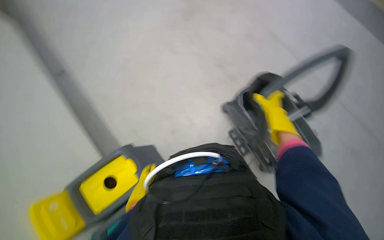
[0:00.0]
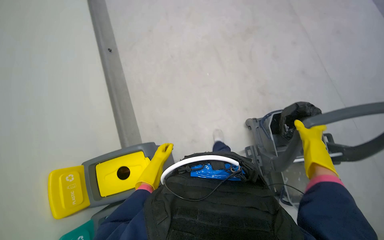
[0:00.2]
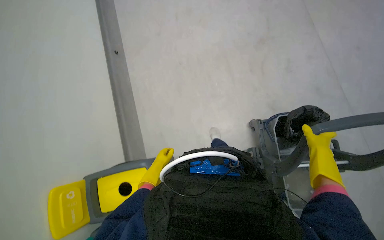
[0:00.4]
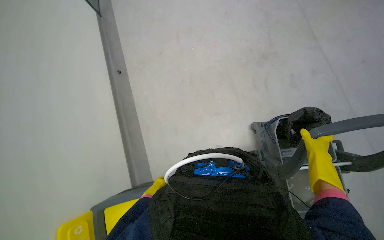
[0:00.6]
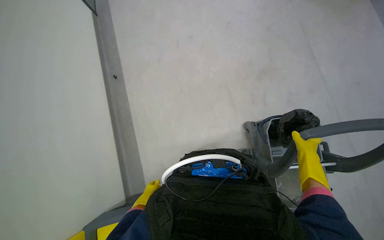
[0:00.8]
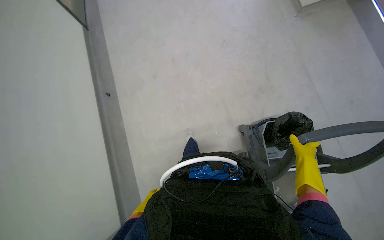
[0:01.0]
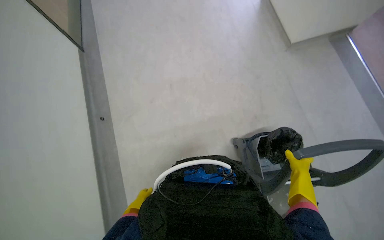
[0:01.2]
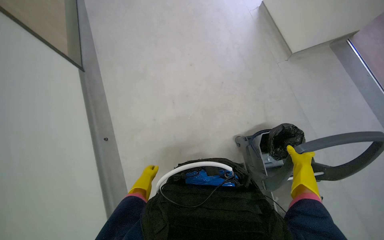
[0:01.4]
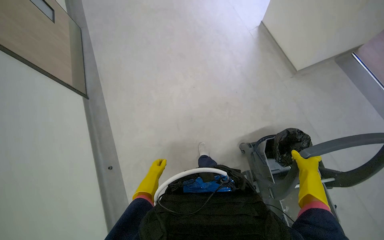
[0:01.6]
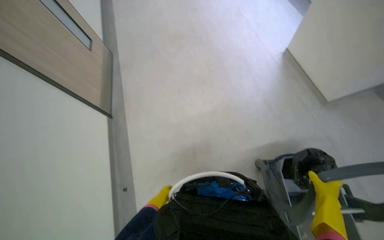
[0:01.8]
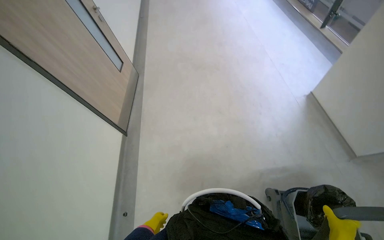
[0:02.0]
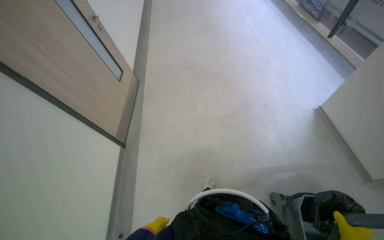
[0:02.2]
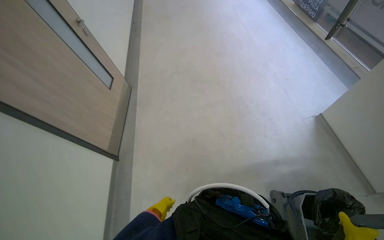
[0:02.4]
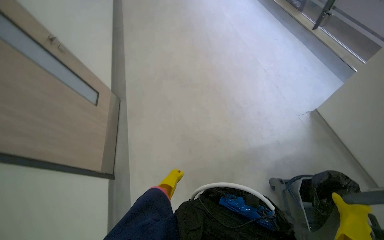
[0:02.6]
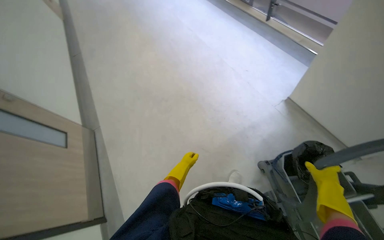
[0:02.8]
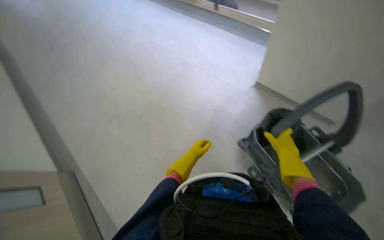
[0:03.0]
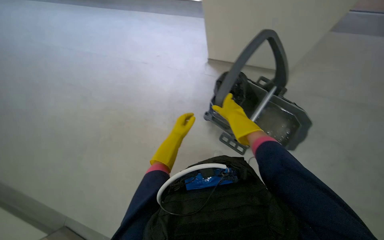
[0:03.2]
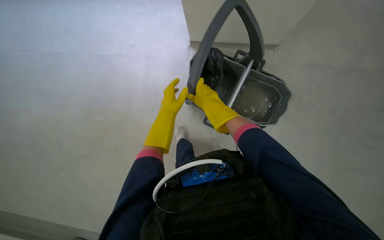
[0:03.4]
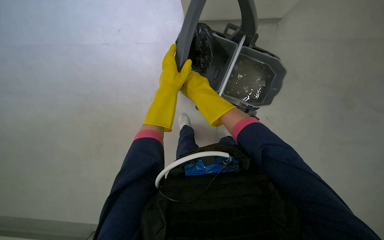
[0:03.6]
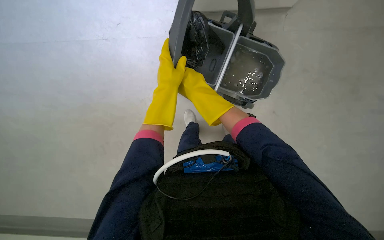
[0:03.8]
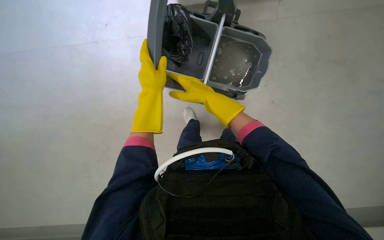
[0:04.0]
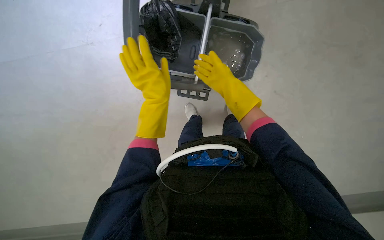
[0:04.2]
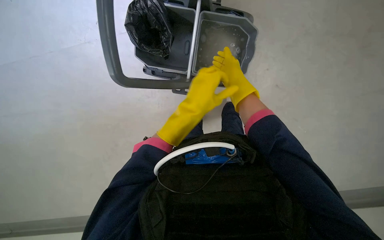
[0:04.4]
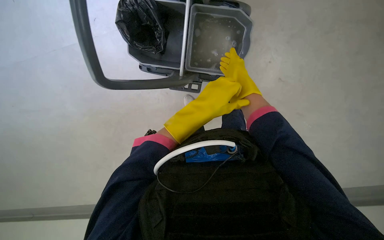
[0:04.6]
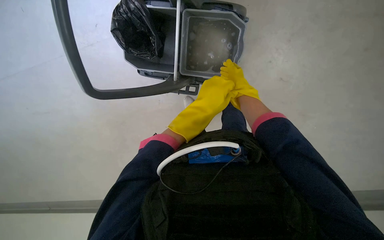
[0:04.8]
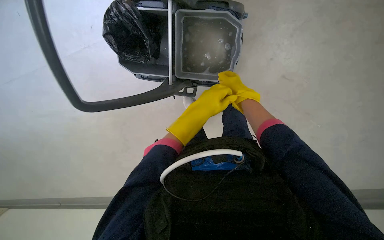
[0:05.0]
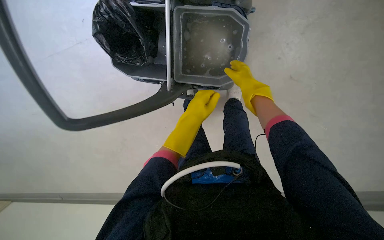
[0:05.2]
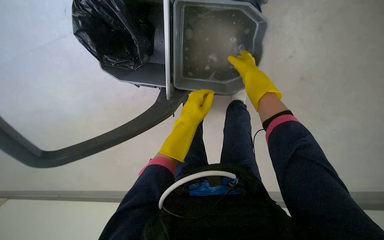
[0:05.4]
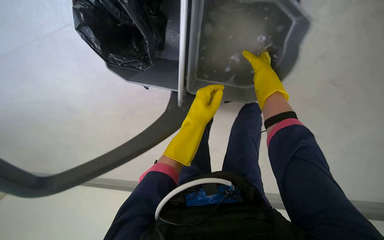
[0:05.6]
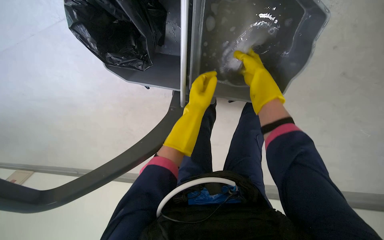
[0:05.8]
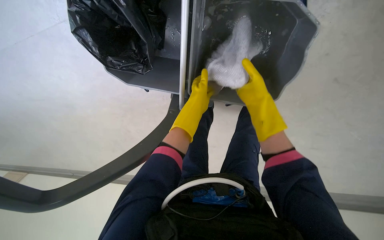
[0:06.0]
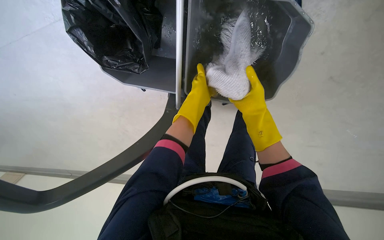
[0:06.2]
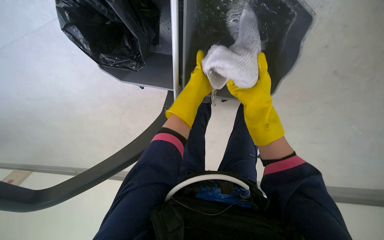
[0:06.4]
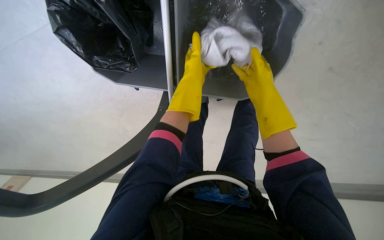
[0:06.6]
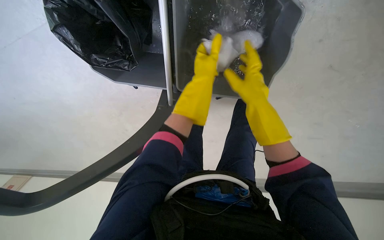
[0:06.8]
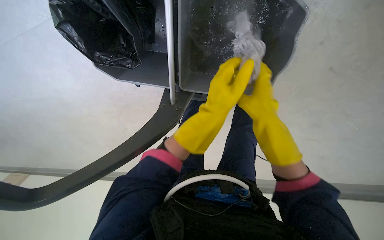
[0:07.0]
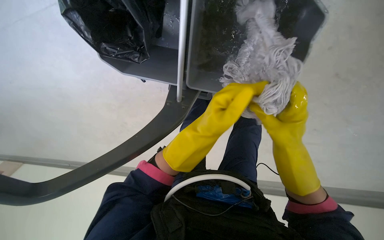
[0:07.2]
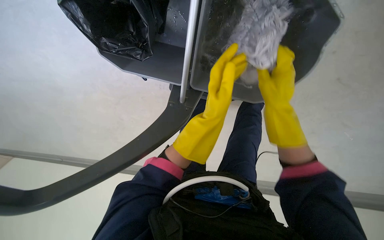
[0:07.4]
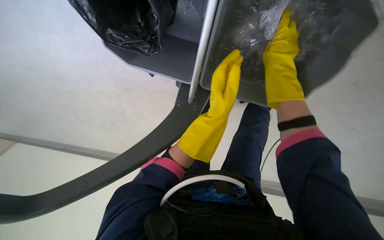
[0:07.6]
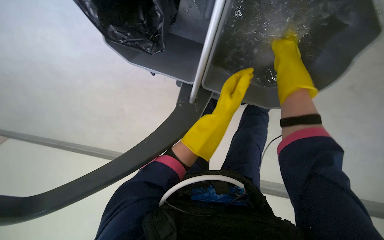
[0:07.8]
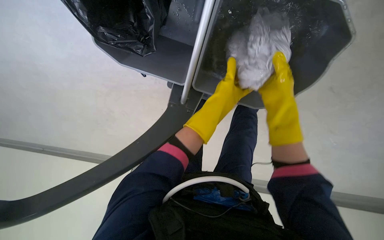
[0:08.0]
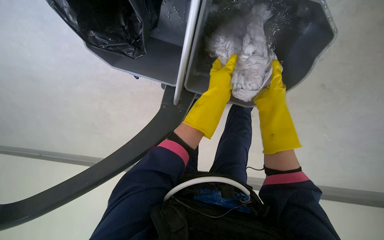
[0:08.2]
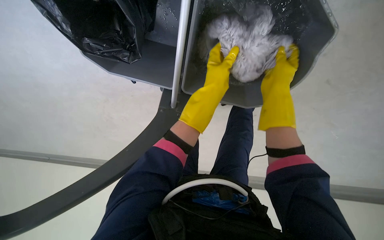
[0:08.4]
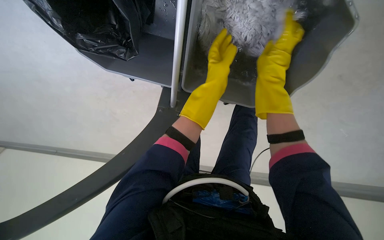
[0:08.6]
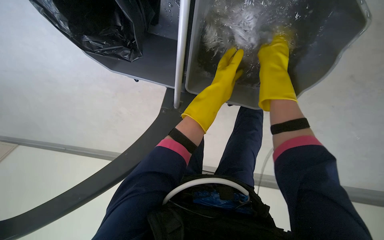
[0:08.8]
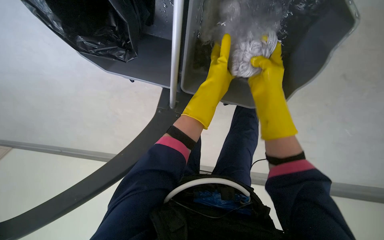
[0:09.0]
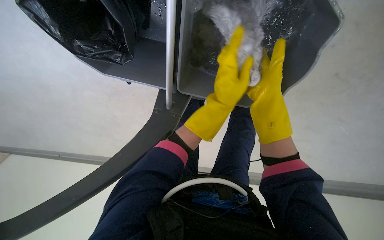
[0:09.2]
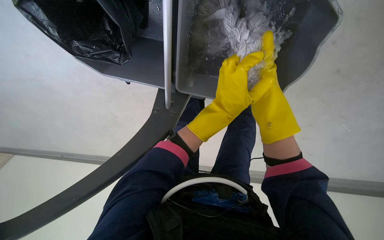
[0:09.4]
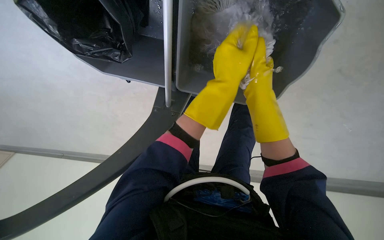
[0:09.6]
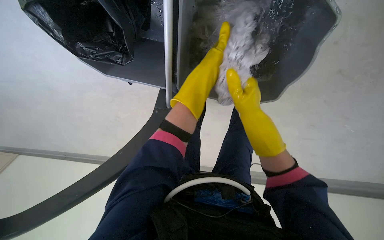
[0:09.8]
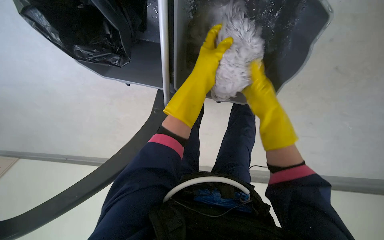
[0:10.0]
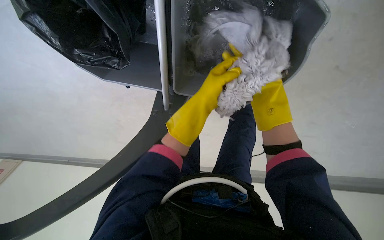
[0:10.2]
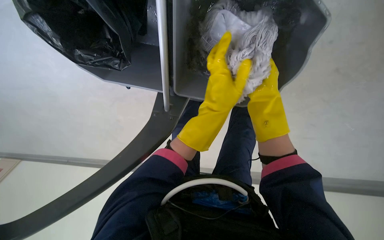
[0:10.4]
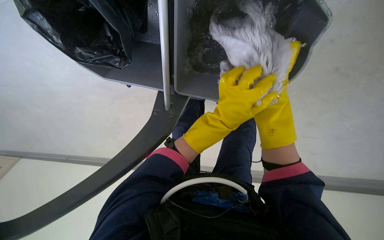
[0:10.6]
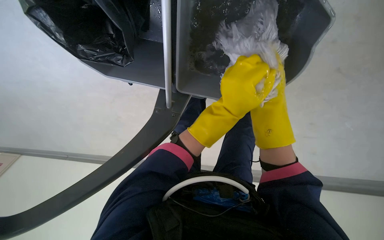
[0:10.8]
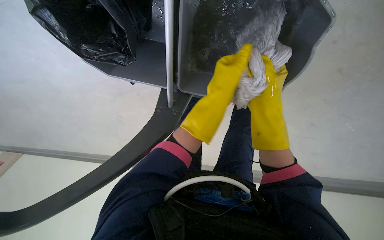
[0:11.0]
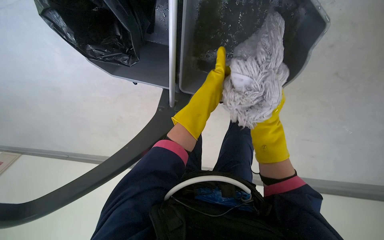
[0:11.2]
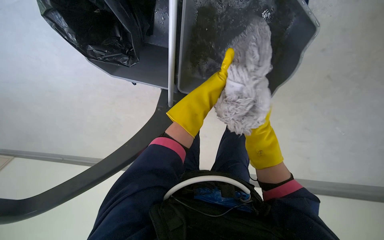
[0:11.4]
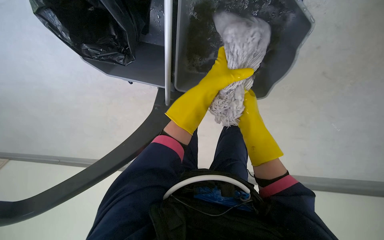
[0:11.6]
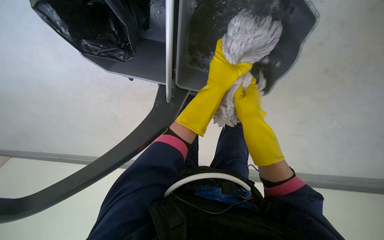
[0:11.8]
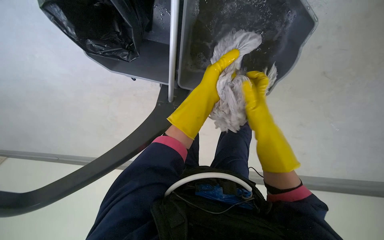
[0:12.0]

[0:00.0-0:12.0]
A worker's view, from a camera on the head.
Job: mopping floor.
The whole recording: Mopping floor with flat mop. The worker mops the floor using a flat mop and a cleaning cart.
0:00.0 to 0:01.6: The camera pitches upward, by about 25 degrees.
0:01.6 to 0:03.0: The wearer looks roughly 15 degrees further upward.
0:03.0 to 0:04.4: The view tilts roughly 20 degrees downward. The scene turns some 30 degrees counterclockwise in the picture. The left hand heads nearer to the camera, covering some 25 cm.
0:04.4 to 0:06.0: The camera is carried about 40 cm.
0:06.0 to 0:07.6: The left hand reaches approximately 10 cm up the picture, then returns; the right hand is displaced up the picture by about 10 cm.
0:07.6 to 0:09.0: The right hand shifts approximately 10 cm down the picture, while the left hand goes roughly 10 cm up the picture.
0:09.0 to 0:10.4: The left hand moves nearer to the camera and down the picture, about 15 cm. Meanwhile the right hand heads farther from the camera and to the right, covering some 15 cm.
0:10.4 to 0:12.0: The right hand moves down the picture, roughly 10 cm, and moves approximately 10 cm farther from the camera and comes back.

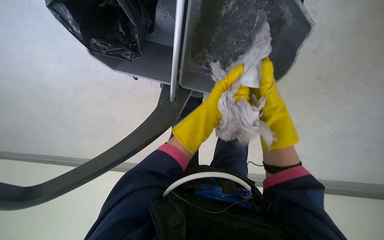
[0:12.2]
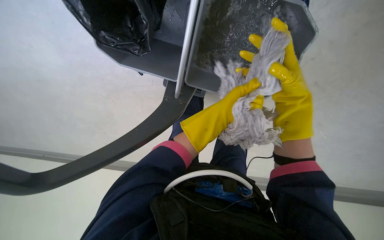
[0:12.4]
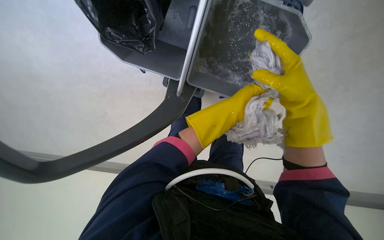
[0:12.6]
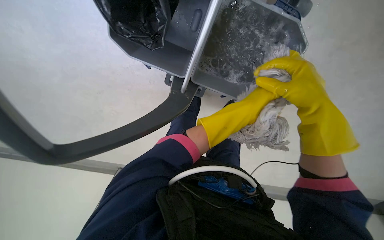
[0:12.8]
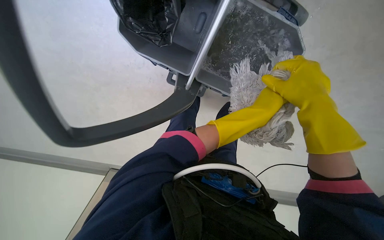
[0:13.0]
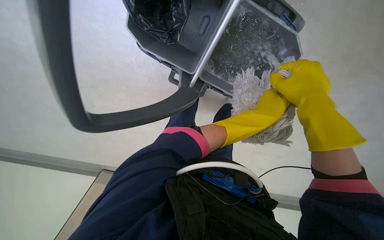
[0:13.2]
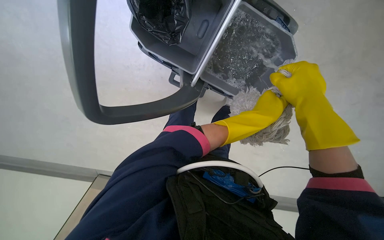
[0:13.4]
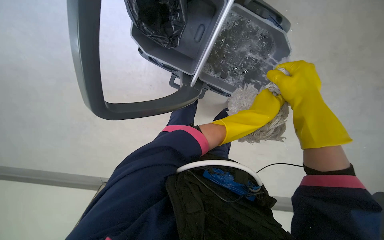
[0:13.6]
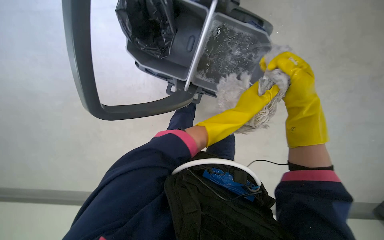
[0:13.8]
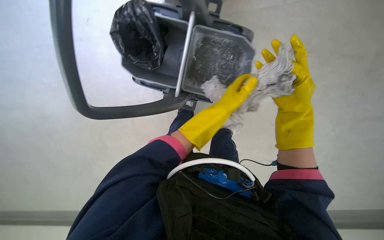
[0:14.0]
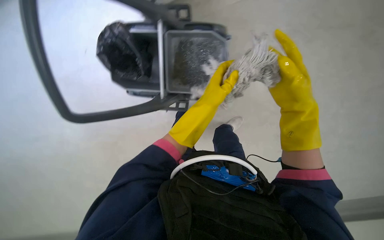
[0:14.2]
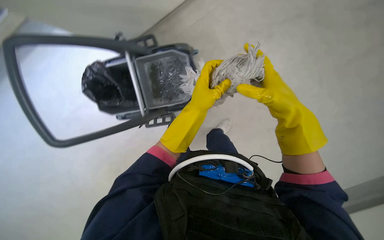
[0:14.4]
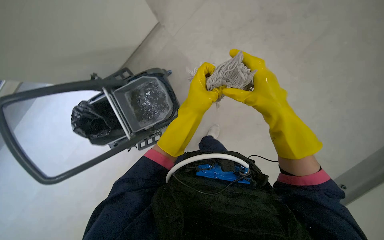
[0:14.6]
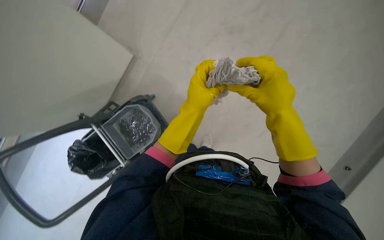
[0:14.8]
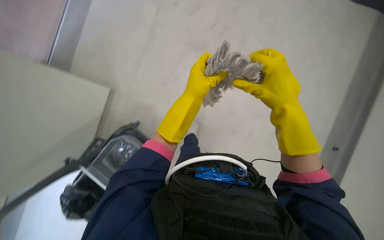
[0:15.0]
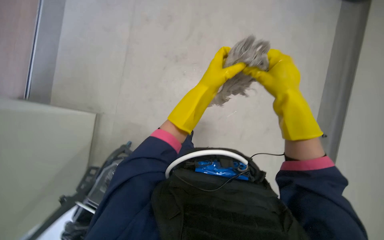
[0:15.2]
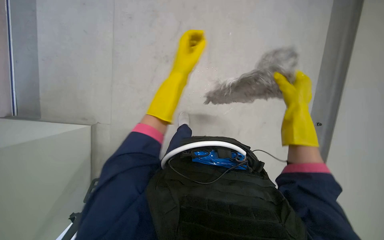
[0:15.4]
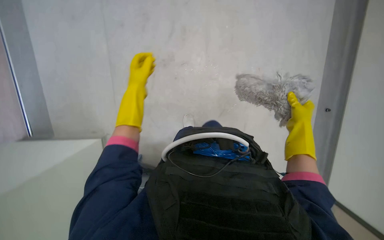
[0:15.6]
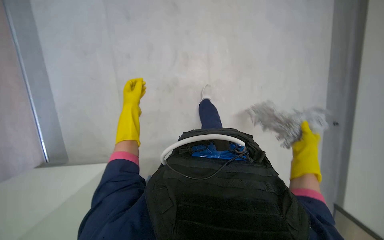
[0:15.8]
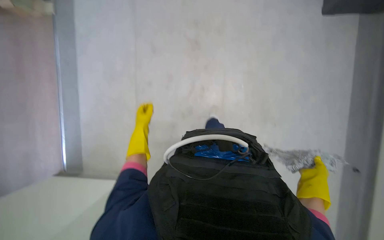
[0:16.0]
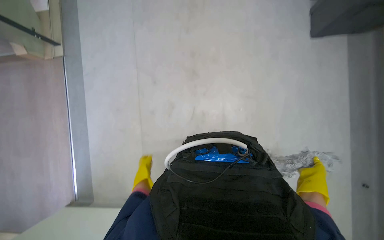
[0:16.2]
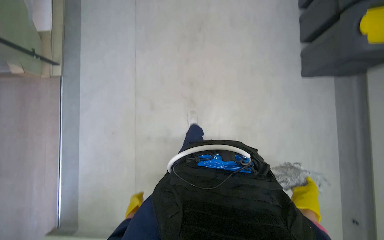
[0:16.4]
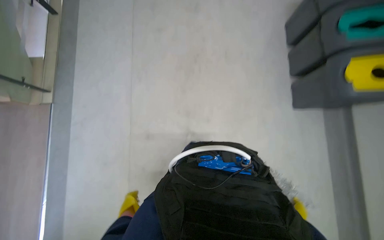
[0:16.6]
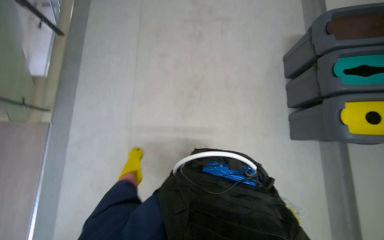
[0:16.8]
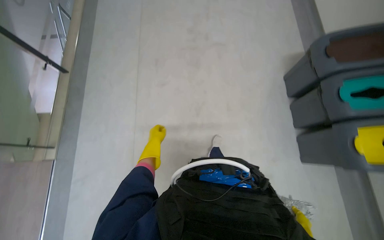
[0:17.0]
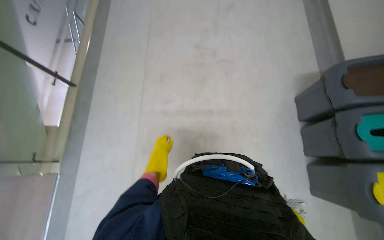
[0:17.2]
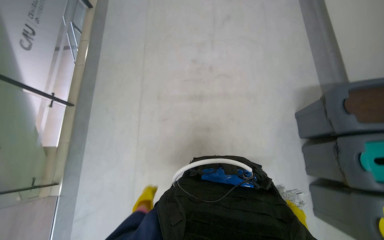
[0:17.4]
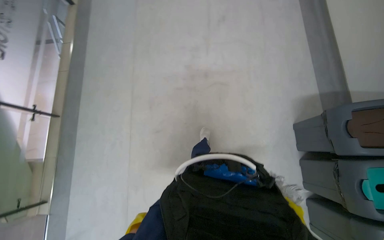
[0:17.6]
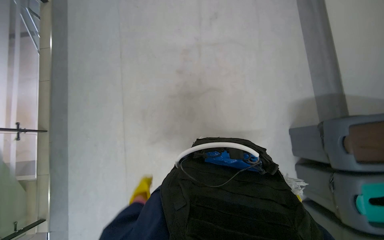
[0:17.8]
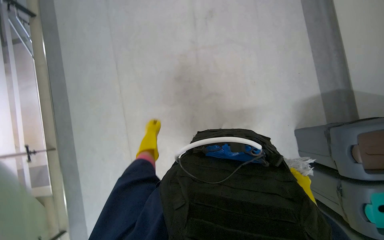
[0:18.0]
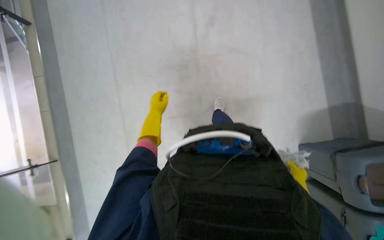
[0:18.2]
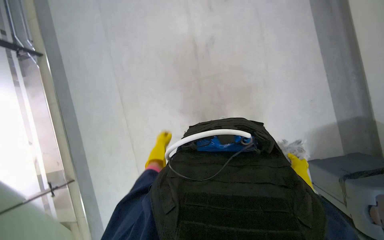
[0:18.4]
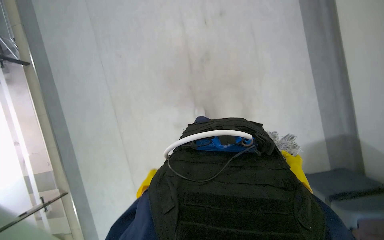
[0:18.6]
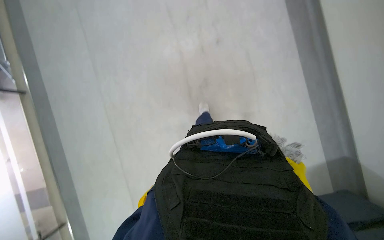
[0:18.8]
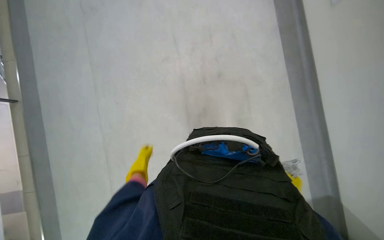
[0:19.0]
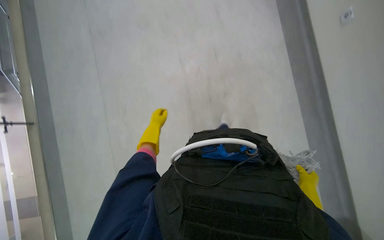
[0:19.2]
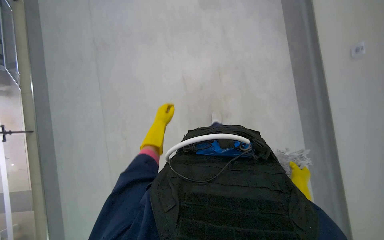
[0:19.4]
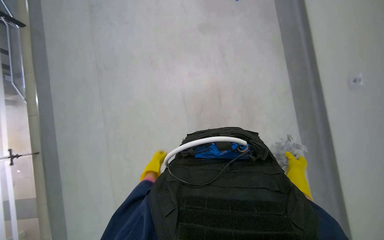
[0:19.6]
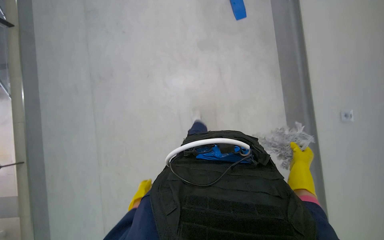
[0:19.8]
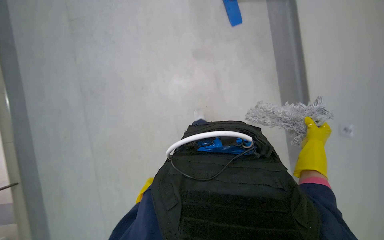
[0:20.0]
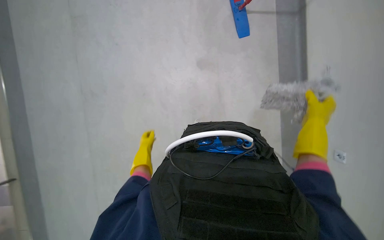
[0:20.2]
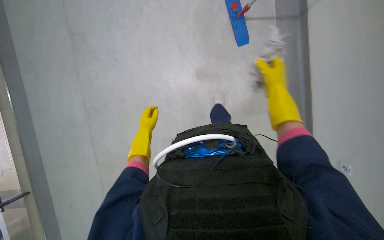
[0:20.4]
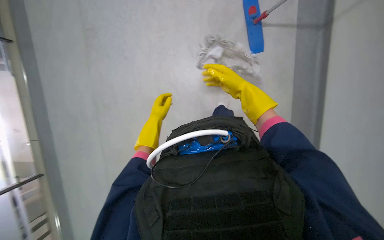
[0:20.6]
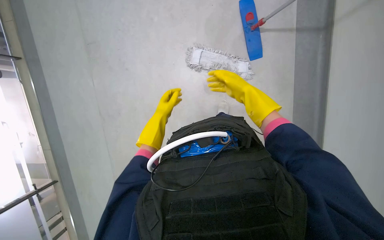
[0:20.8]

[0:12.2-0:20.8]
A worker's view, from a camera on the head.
Job: mopping floor.
The whole recording: Mopping floor with flat mop. The worker mops the floor using a flat mop and a cleaning cart.
0:12.2 to 0:13.6: Both hands travel together nearer to the camera, some 15 cm.
0:13.6 to 0:15.0: The camera is carried approximately 70 cm. The wearer looks roughly 25 degrees further upward. The scene rotates counterclockwise by approximately 70 degrees.
0:15.0 to 0:16.6: The view tilts about 15 degrees upward. The left hand goes about 25 cm to the left, down the picture and farther from the camera. Meanwhile the right hand shifts roughly 30 cm to the right, farther from the camera and down the picture.
0:16.6 to 0:18.0: The head travels roughly 1.5 m.
0:19.4 to 0:20.8: The view tilts approximately 15 degrees upward. The left hand travels down the picture and back again, roughly 25 cm each way. The right hand is displaced up the picture and to the left by roughly 60 cm.
